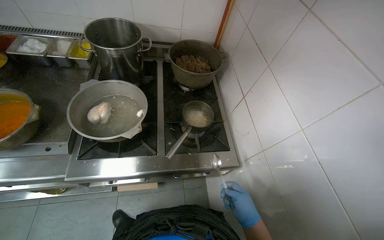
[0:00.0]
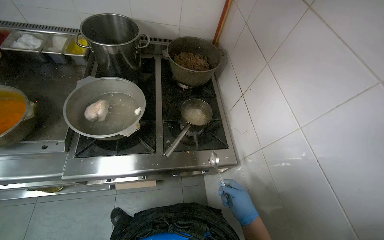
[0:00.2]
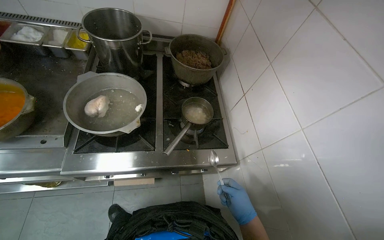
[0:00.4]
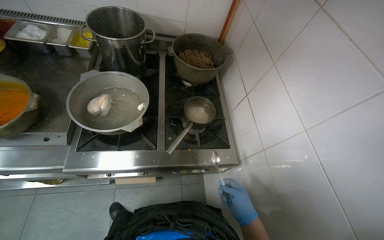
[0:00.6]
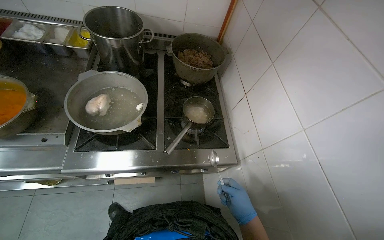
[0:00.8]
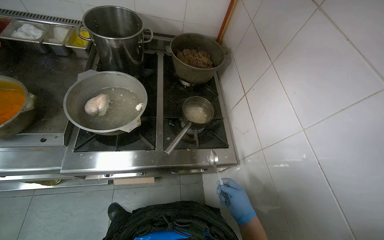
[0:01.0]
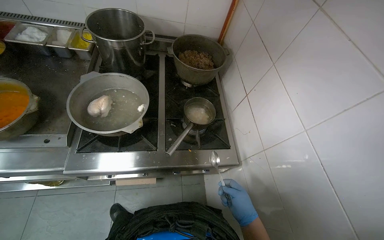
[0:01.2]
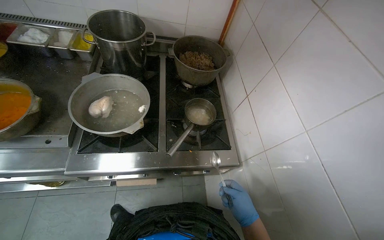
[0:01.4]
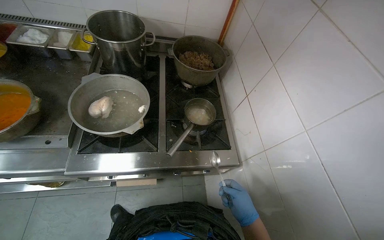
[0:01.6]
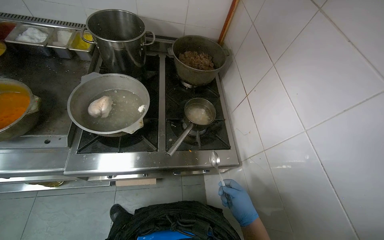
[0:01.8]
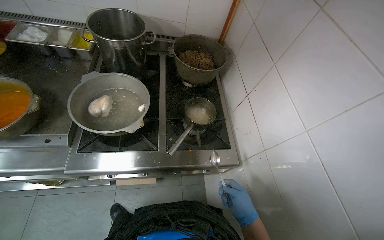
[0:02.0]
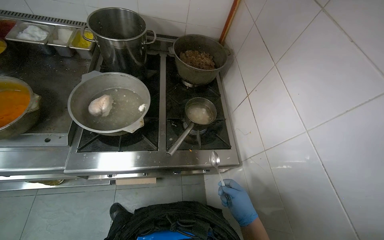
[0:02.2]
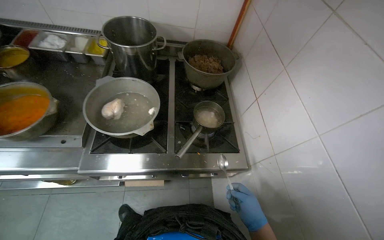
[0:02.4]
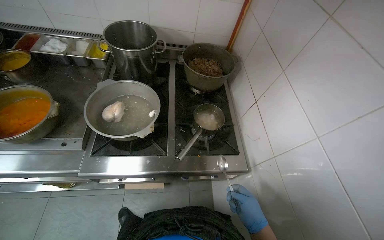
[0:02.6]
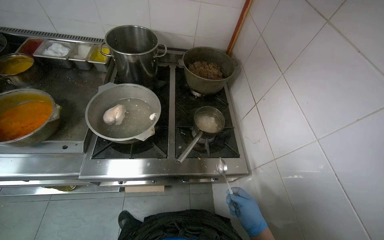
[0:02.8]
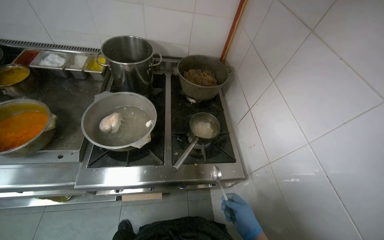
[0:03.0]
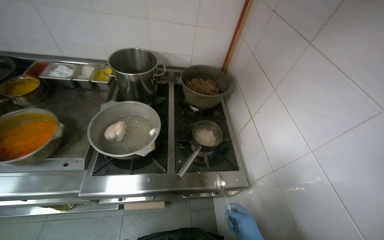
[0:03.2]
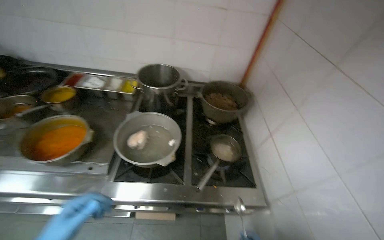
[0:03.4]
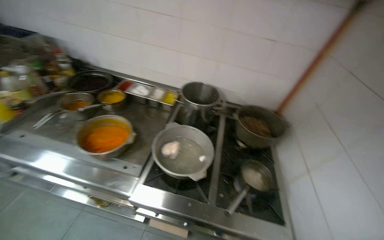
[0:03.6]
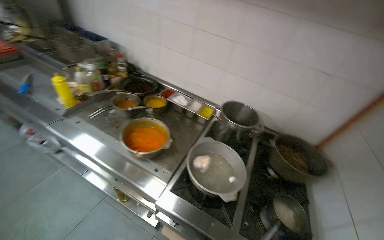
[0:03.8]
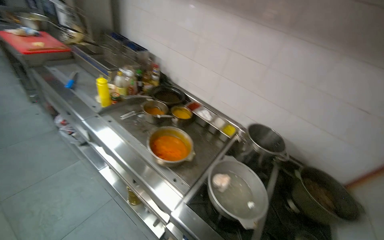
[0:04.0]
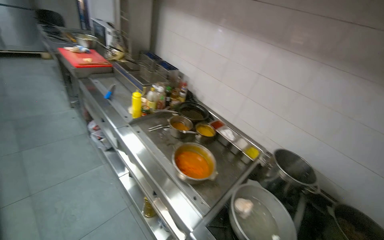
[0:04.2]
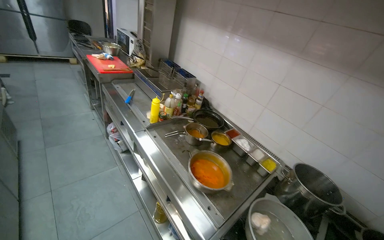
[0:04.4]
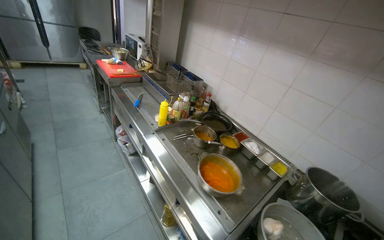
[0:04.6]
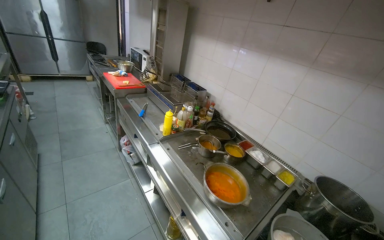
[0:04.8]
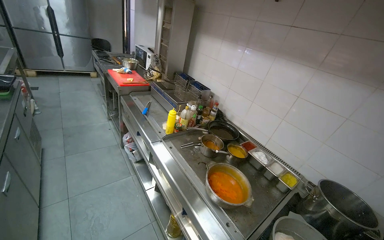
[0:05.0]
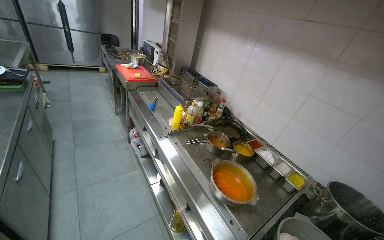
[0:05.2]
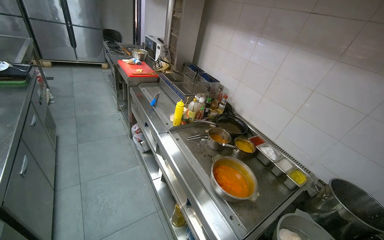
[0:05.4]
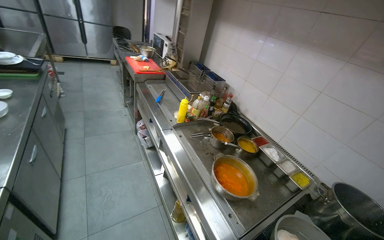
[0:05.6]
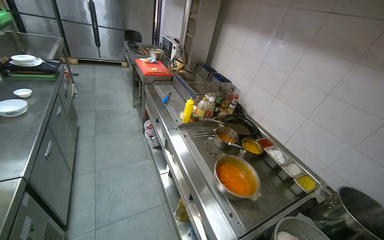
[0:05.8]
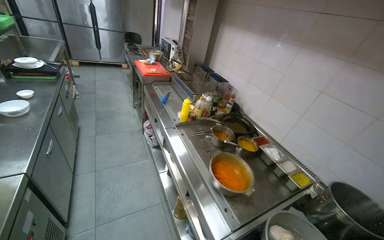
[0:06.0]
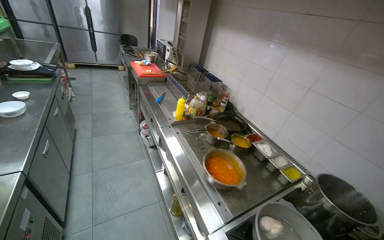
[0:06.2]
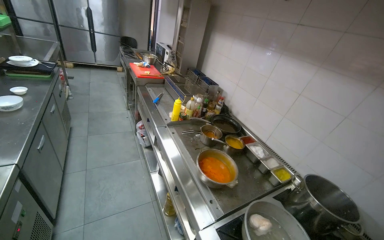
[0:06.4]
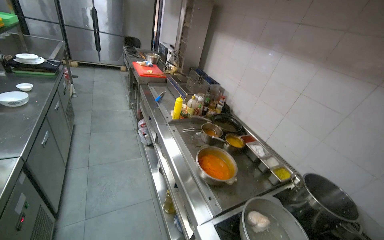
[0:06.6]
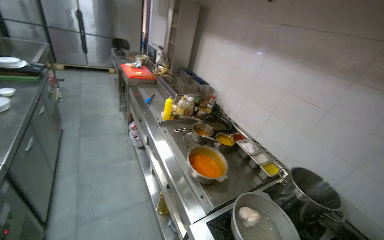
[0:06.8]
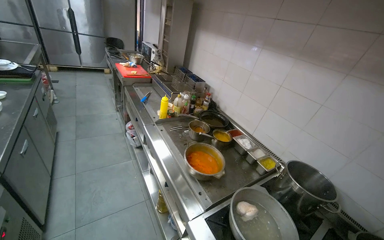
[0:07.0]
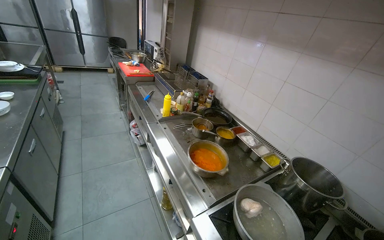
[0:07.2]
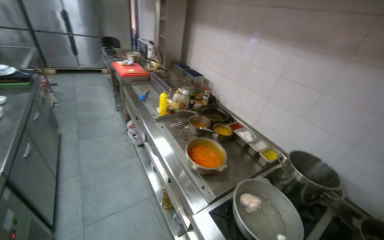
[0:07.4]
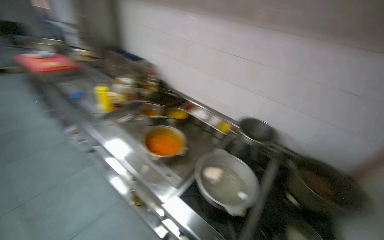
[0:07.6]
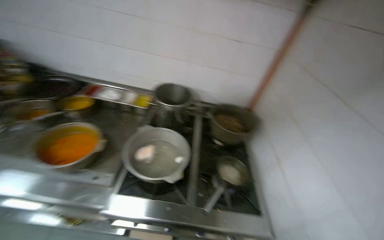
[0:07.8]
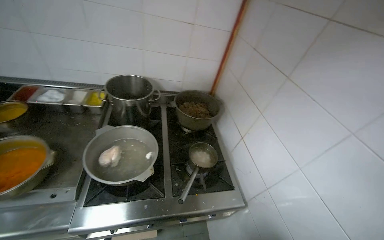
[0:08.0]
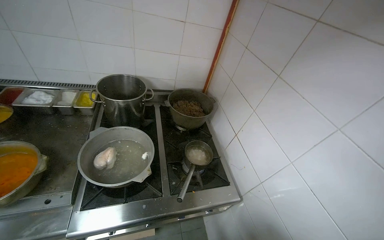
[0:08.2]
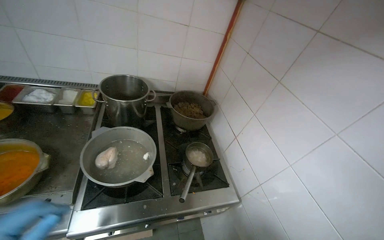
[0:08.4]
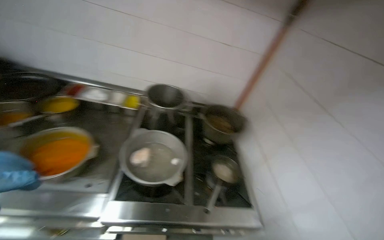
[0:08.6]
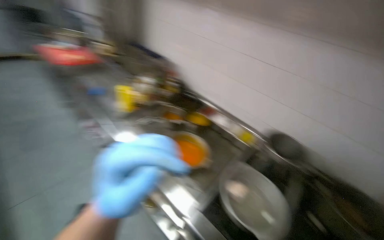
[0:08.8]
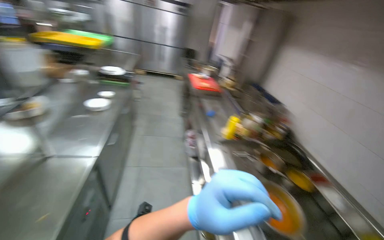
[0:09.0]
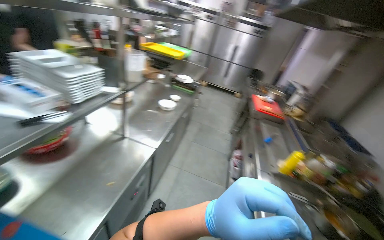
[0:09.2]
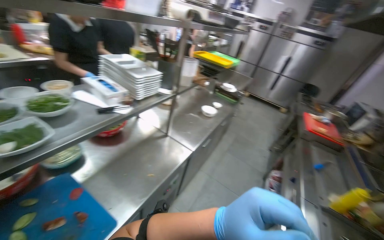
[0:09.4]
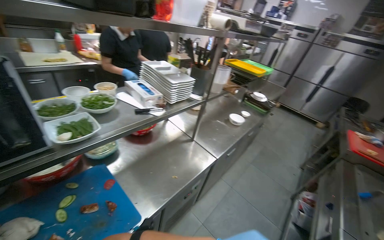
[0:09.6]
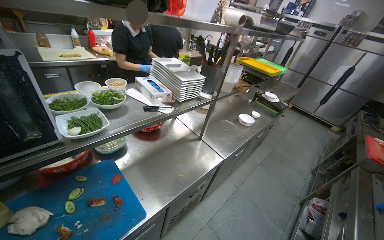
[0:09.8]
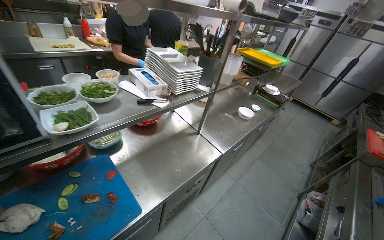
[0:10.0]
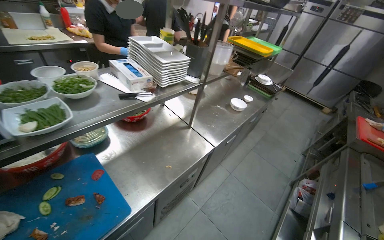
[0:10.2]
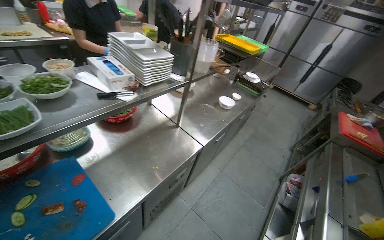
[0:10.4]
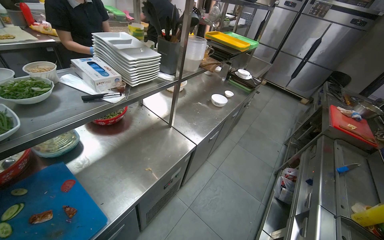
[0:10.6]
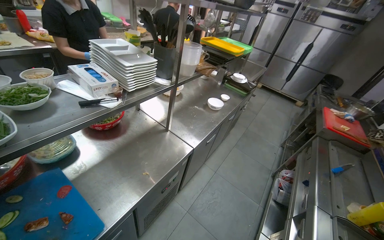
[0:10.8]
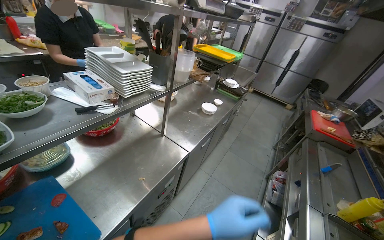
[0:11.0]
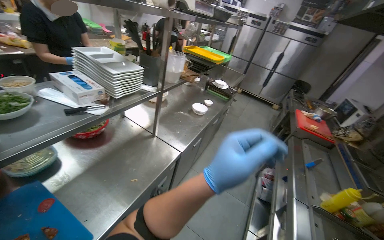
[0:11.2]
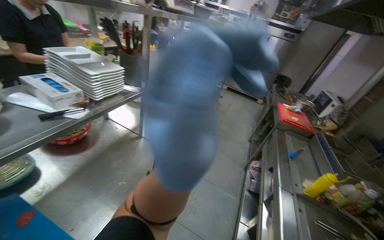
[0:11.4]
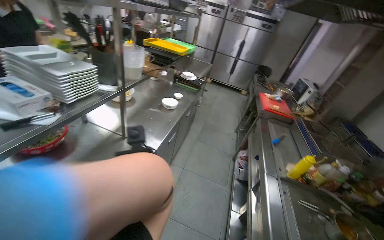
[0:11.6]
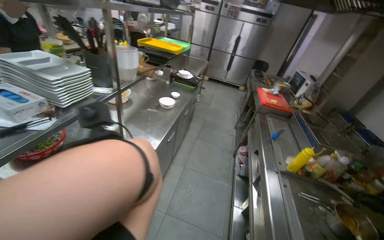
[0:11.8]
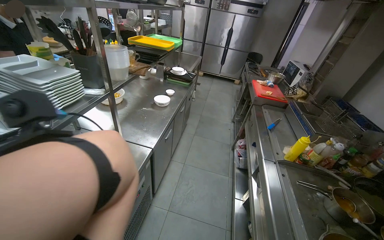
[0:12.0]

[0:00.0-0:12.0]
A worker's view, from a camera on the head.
Job: cooking food.
The whole recording: Stirring contents in pot. The worker stirs the contents in a small pot on the stove.
0:03.0 to 0:04.4: The wearer moves roughly 50 cm. The head rotates about 55 degrees to the left. The view tilts roughly 30 degrees upward.
0:06.0 to 0:07.6: The head rotates some 25 degrees to the right.
0:07.6 to 0:09.0: The head turns to the left by approximately 45 degrees.
0:09.0 to 0:10.4: The head rotates about 45 degrees to the left.
0:10.4 to 0:12.0: The head rotates roughly 25 degrees to the right.

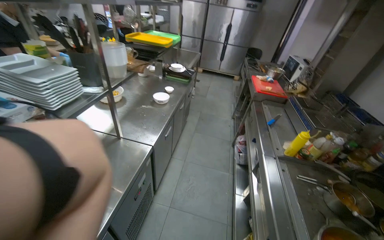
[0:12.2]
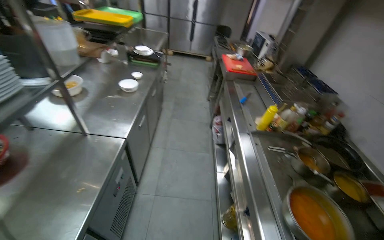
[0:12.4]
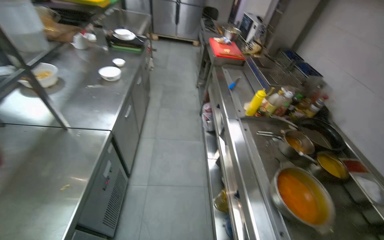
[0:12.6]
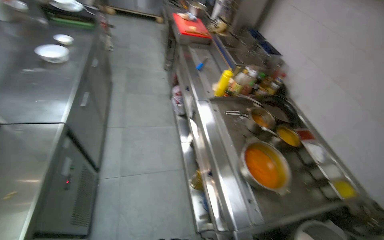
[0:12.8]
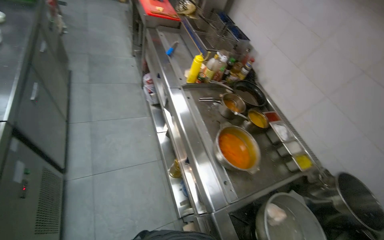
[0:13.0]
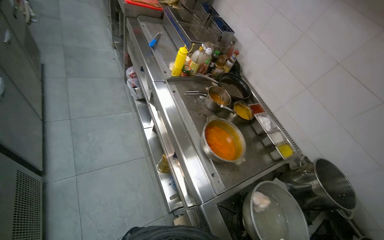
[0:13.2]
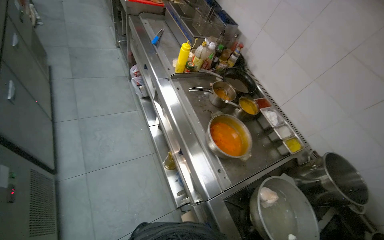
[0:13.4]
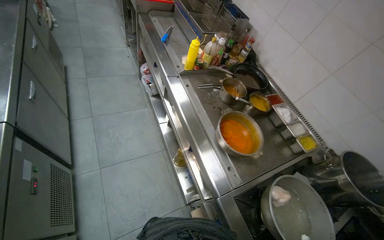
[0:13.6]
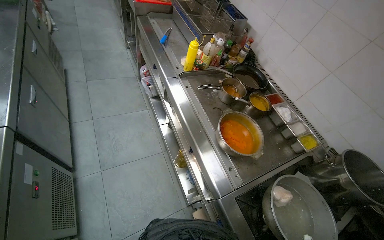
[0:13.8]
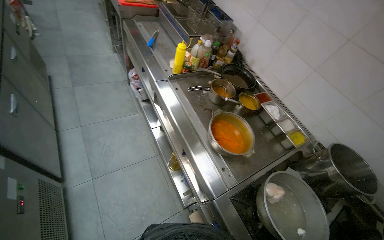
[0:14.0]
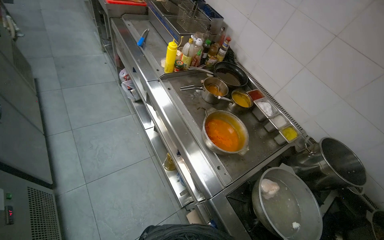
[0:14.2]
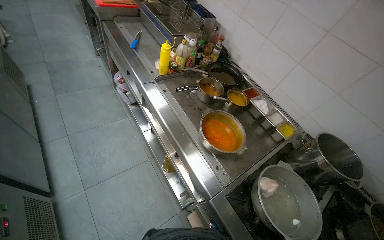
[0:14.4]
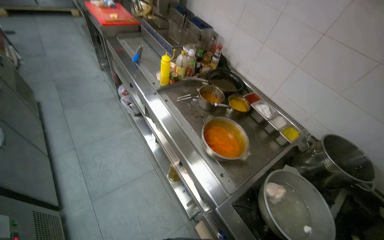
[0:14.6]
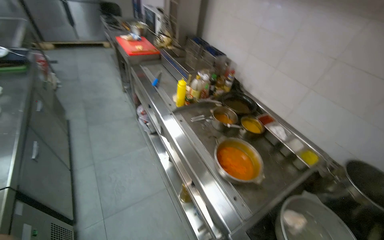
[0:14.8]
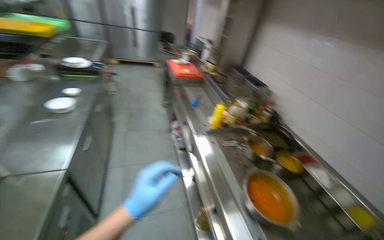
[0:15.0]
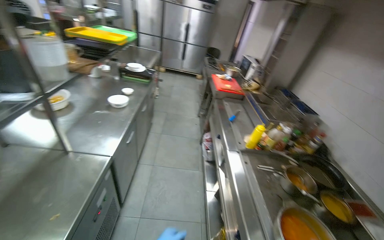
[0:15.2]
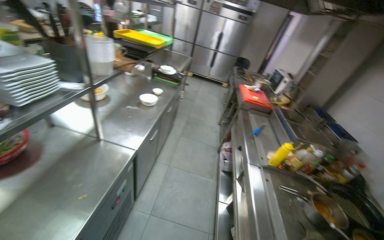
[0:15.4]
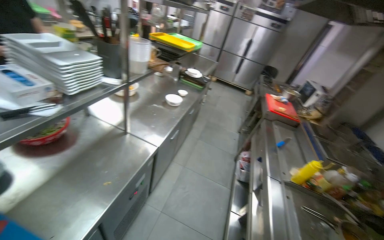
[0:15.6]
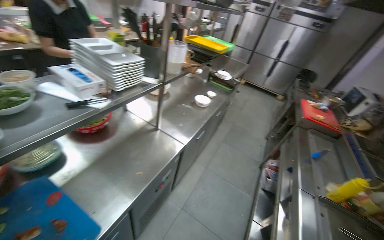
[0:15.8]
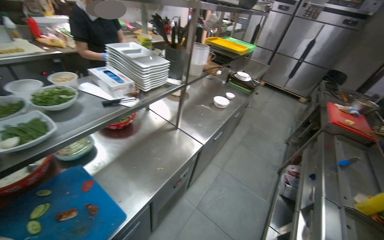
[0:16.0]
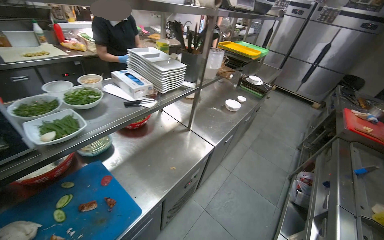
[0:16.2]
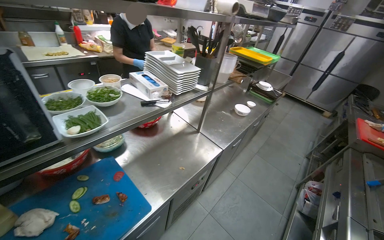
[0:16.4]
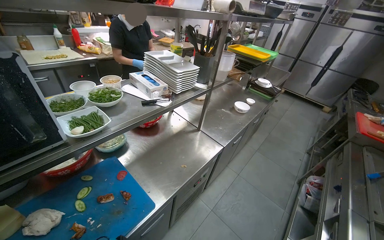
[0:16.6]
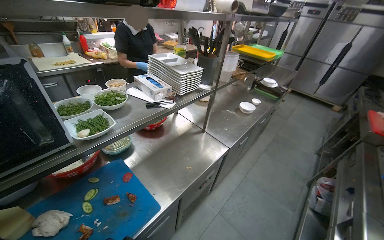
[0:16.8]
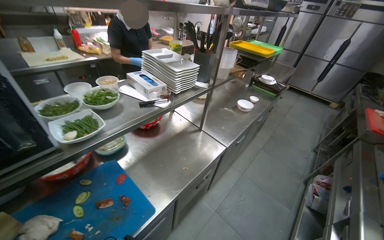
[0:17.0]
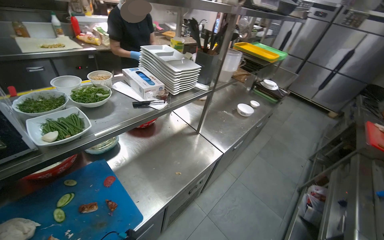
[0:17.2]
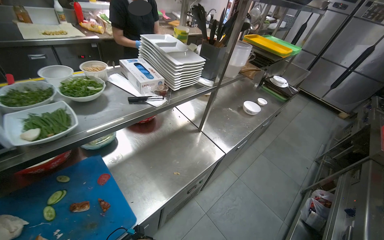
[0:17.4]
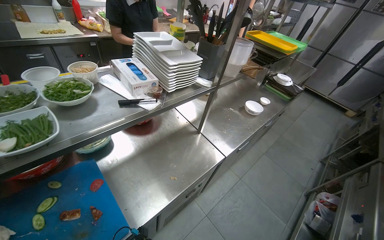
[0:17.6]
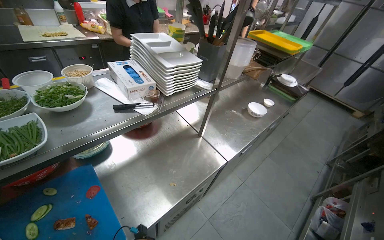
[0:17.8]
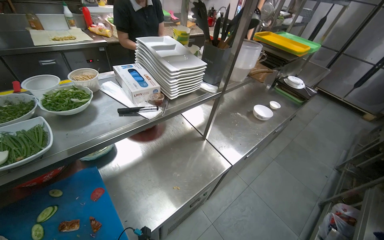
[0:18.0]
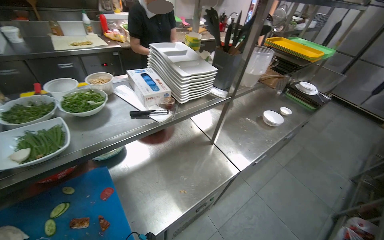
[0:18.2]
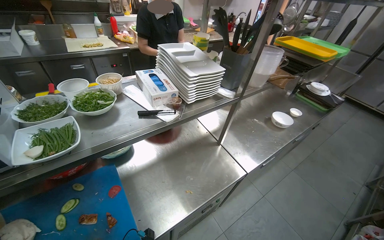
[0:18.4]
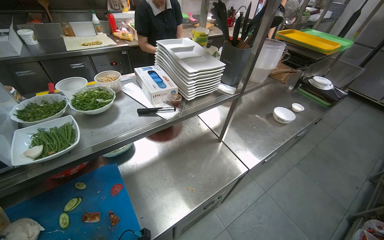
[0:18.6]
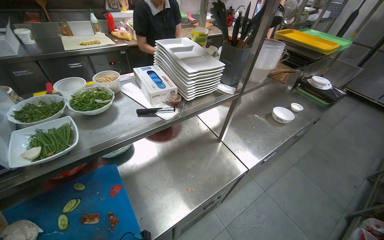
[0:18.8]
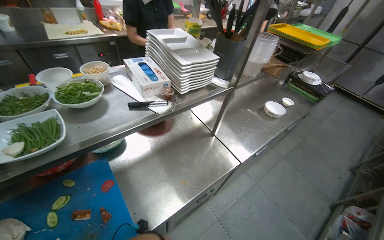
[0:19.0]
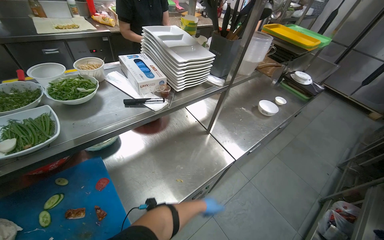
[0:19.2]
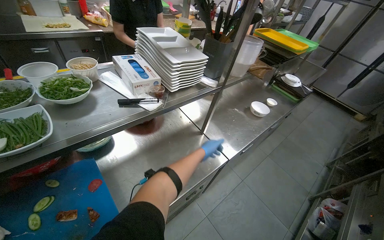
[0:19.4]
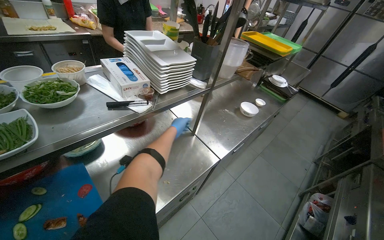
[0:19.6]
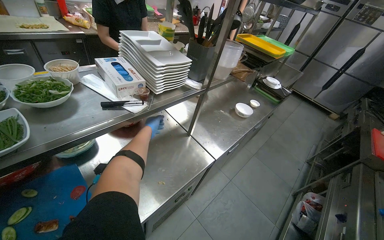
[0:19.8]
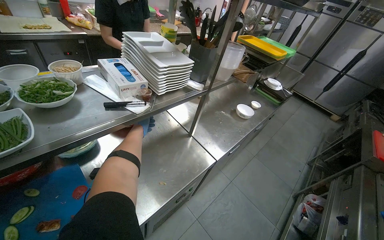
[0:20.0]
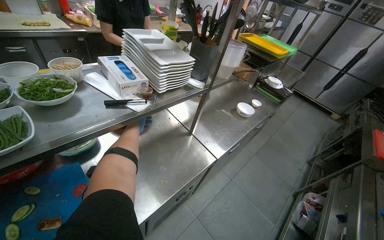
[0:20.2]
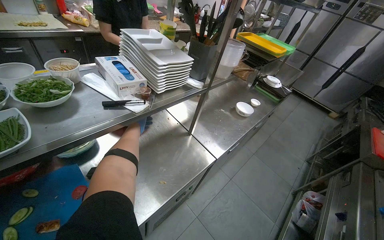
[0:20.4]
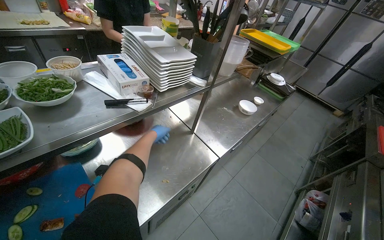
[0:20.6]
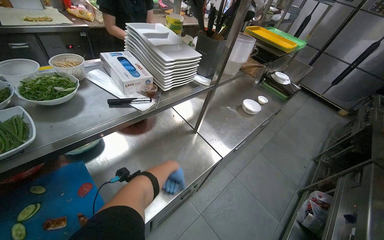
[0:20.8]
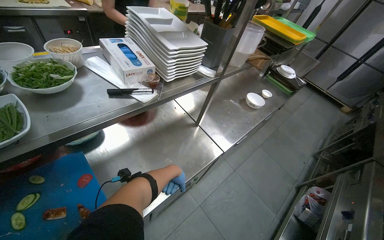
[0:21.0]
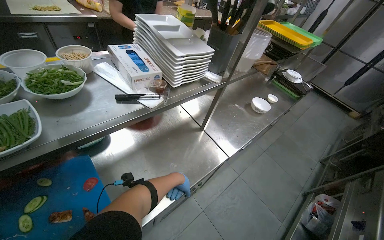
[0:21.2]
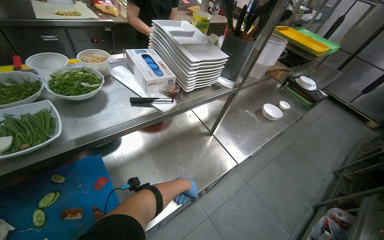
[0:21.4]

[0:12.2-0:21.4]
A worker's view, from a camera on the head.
Job: cooking food.
The whole recording: Stirring contents in pot. The worker stirs the contents in a small pot on the stove.
0:12.2 to 0:13.8: The head rotates about 35 degrees to the right. The camera pitches downward, by roughly 25 degrees.
0:13.8 to 0:15.2: The head turns to the left by roughly 25 degrees. The camera pitches upward, by approximately 25 degrees.
0:15.2 to 0:16.8: The head rotates approximately 45 degrees to the left.
0:19.8 to 0:21.4: The left hand is displaced down the picture by roughly 20 cm.
